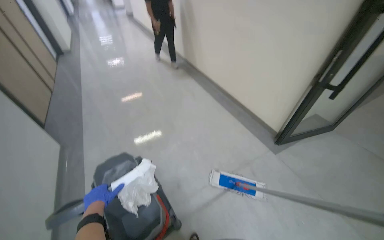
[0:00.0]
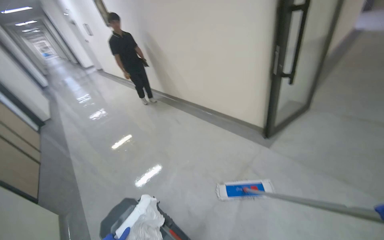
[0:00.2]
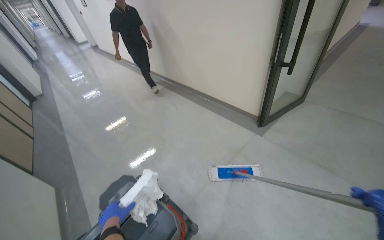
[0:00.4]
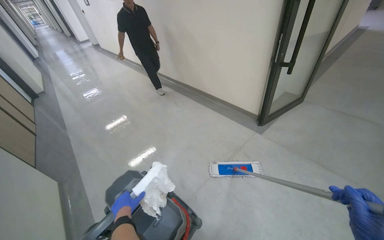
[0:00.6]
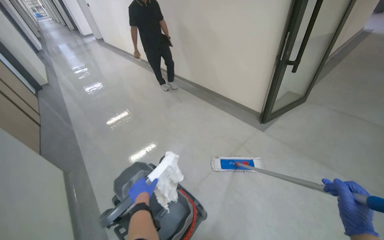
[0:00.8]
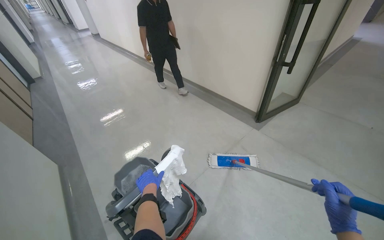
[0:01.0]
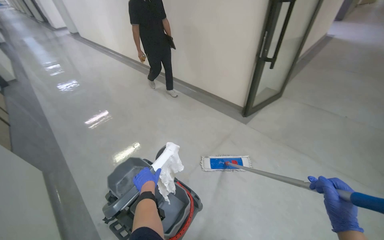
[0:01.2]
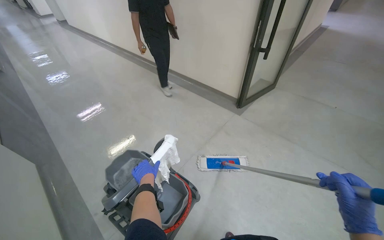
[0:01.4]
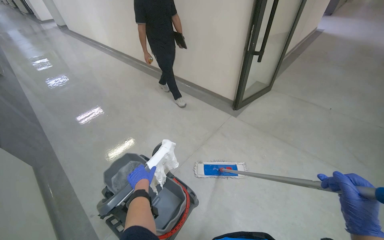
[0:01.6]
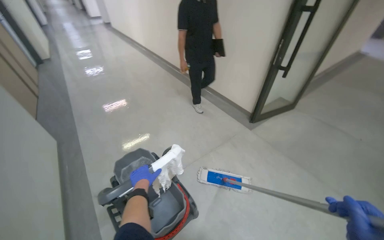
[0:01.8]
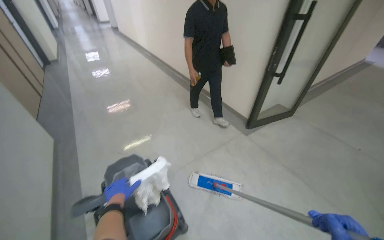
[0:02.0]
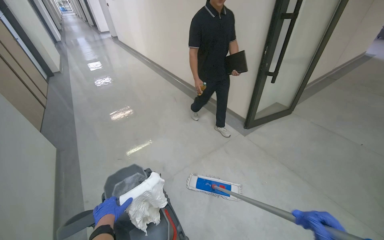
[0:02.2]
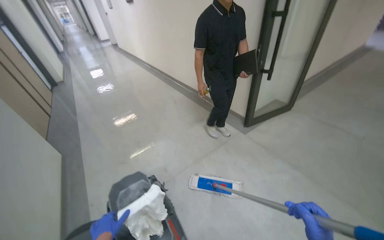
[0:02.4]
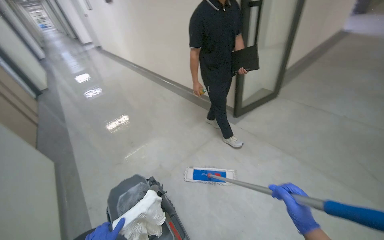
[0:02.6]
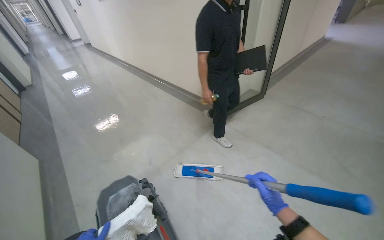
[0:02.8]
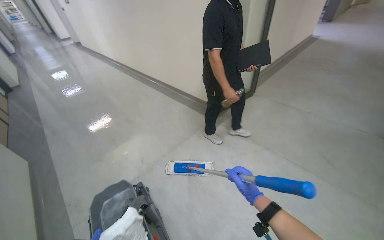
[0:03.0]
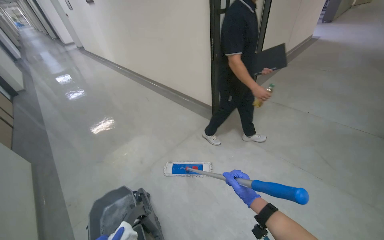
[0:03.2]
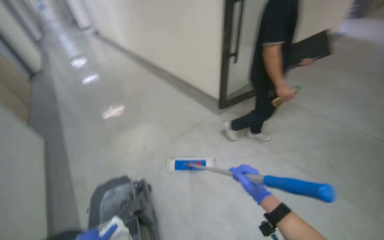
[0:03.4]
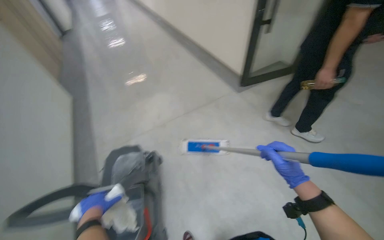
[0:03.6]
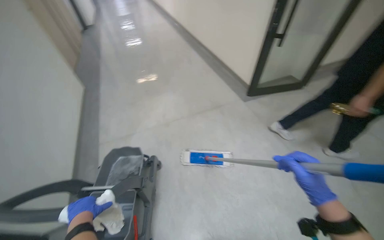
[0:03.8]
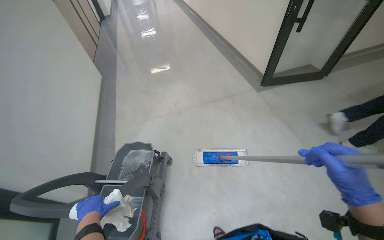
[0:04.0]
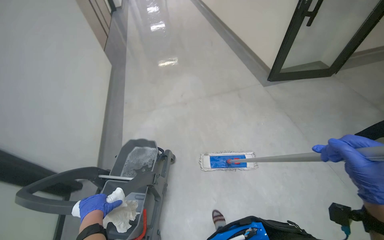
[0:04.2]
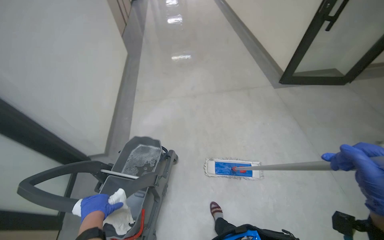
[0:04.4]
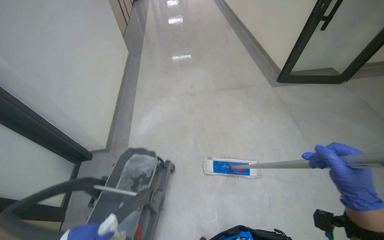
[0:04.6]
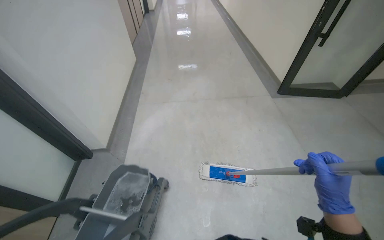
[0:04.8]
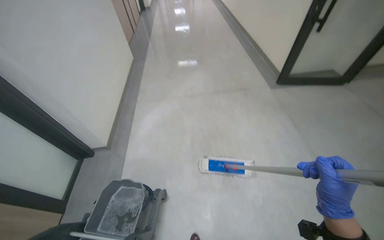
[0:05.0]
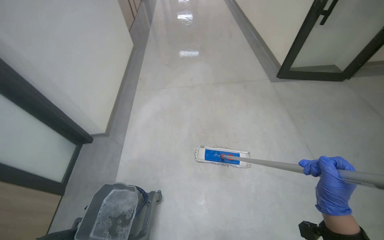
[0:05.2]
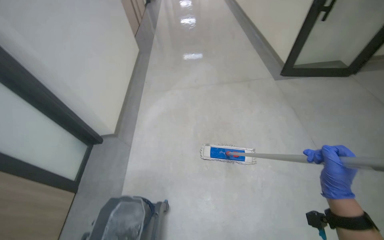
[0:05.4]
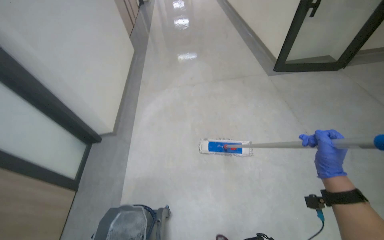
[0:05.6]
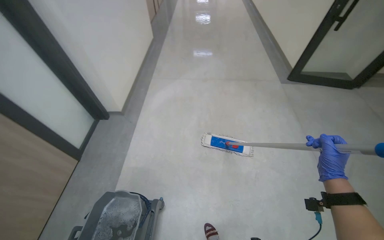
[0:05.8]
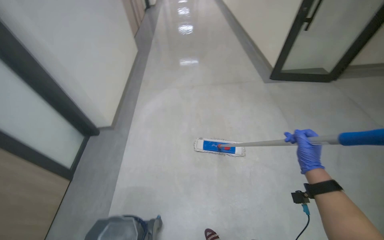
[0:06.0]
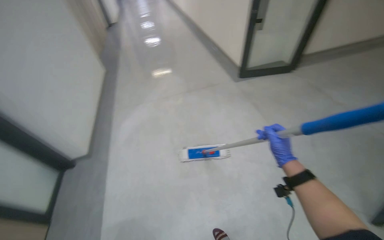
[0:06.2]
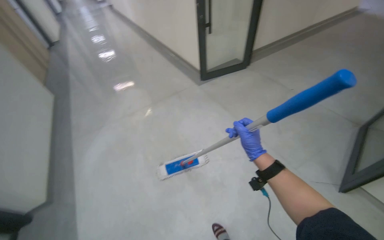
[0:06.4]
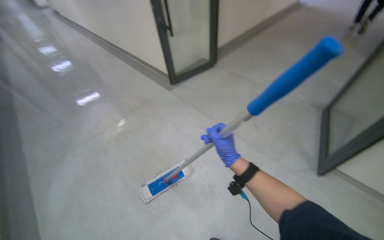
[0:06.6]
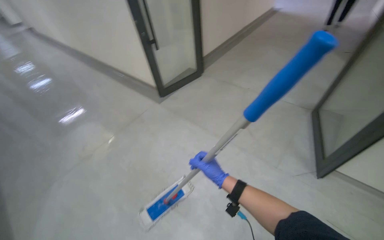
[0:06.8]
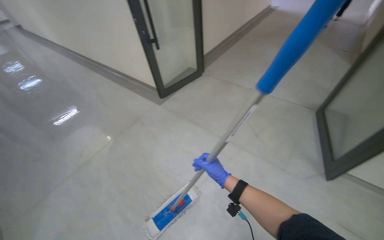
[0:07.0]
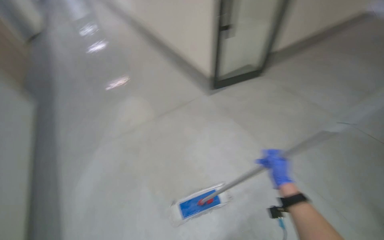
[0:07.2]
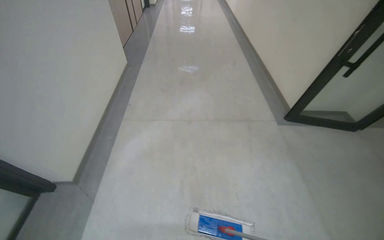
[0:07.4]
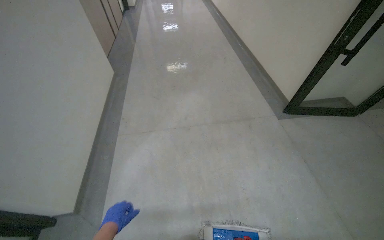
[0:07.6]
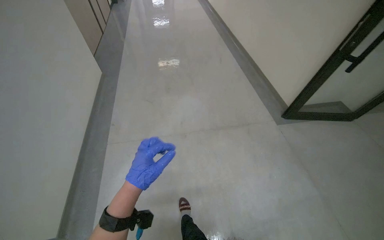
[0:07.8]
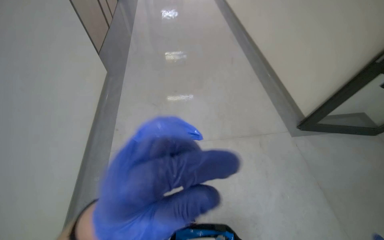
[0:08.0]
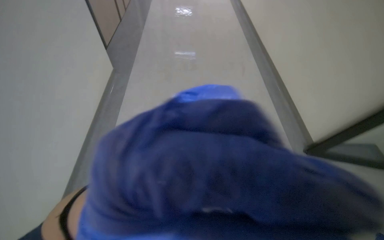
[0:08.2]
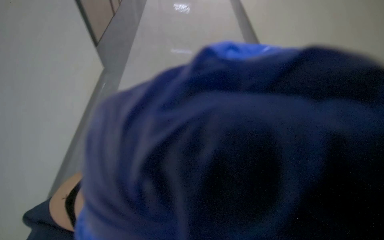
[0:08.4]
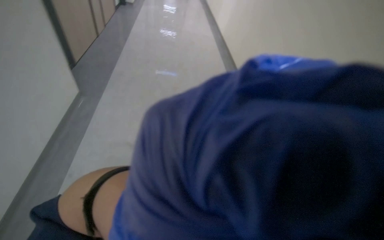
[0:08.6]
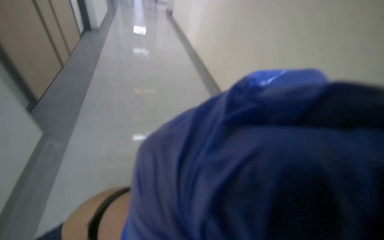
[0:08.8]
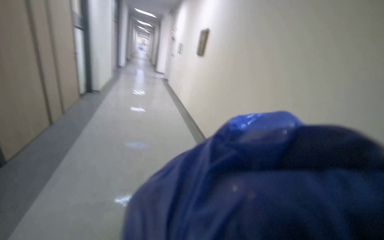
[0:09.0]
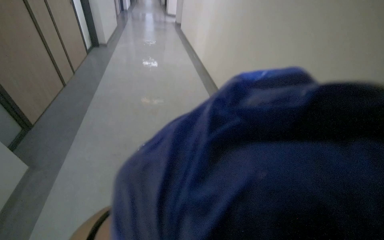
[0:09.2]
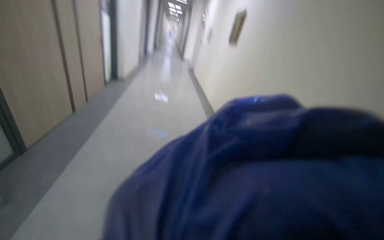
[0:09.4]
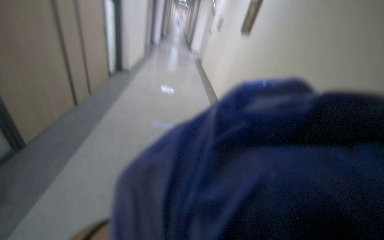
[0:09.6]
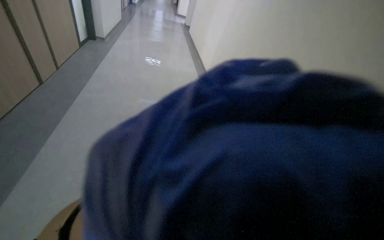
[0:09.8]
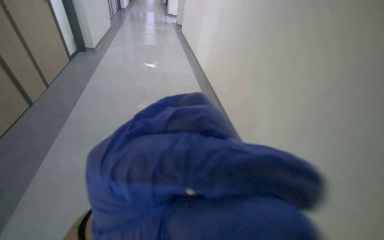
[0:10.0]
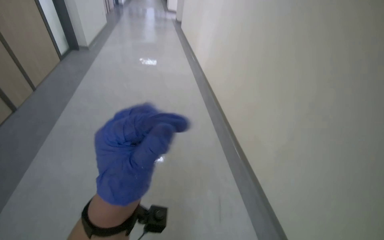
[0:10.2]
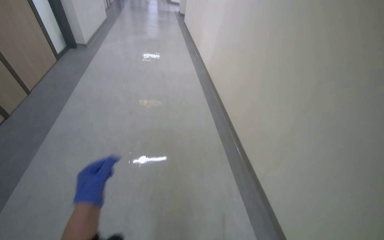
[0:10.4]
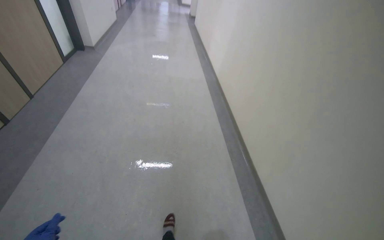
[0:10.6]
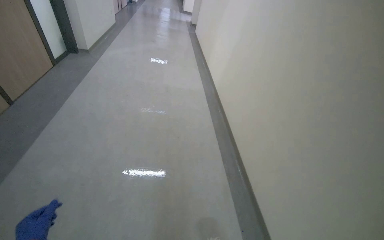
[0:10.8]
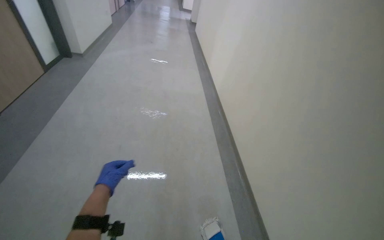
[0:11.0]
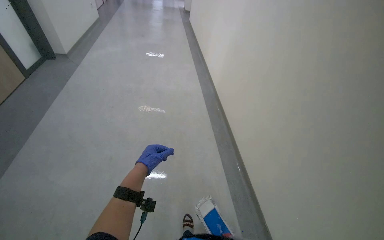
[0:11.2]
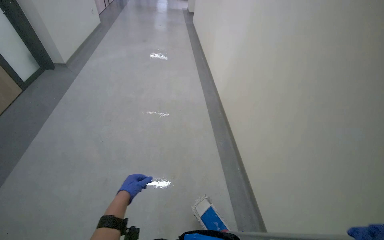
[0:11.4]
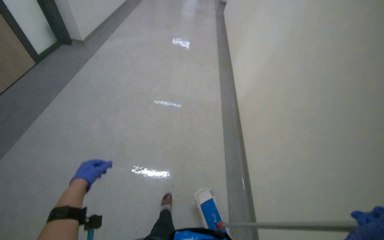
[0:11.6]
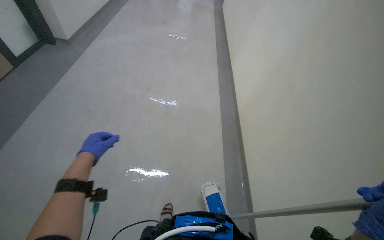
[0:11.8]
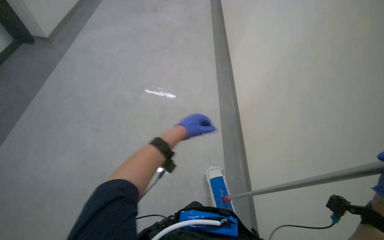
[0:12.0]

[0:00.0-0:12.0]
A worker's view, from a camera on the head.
Job: mopping floor.
The whole recording: Mopping the floor. The worker mops the floor using a flat mop and bucket.
0:00.0 to 0:01.6: The head rotates some 20 degrees to the right.
0:03.0 to 0:04.4: The head rotates approximately 25 degrees to the left.
0:06.0 to 0:07.6: The camera is carried roughly 50 cm.
0:10.4 to 0:12.0: The head travels approximately 1 m.

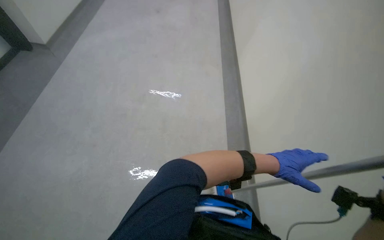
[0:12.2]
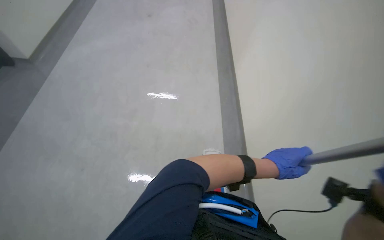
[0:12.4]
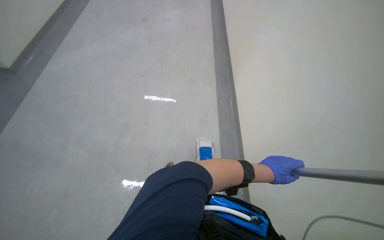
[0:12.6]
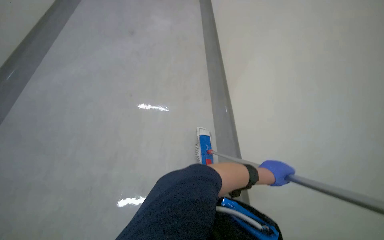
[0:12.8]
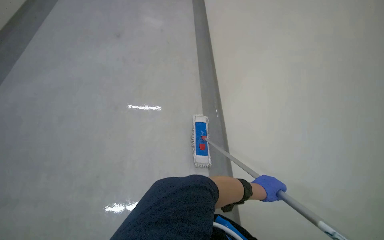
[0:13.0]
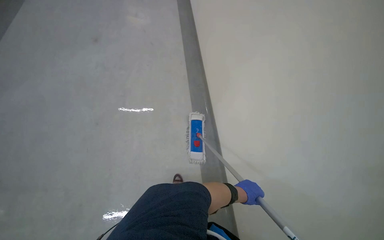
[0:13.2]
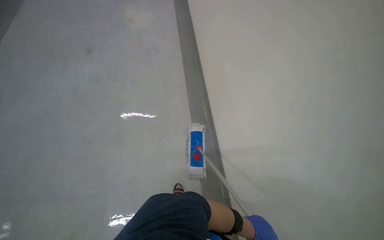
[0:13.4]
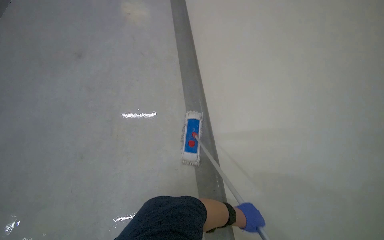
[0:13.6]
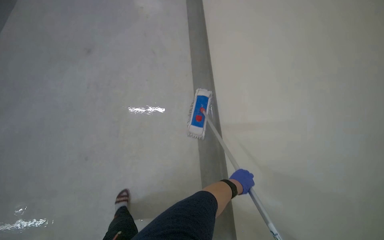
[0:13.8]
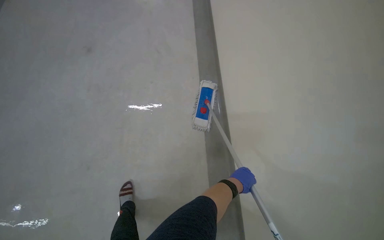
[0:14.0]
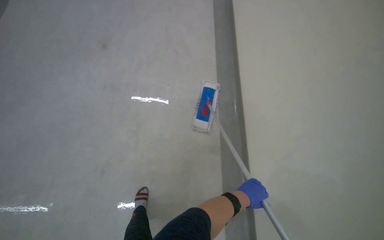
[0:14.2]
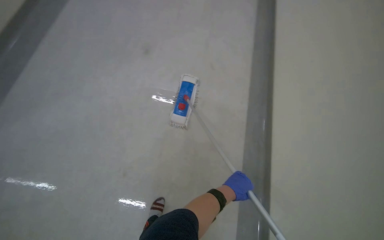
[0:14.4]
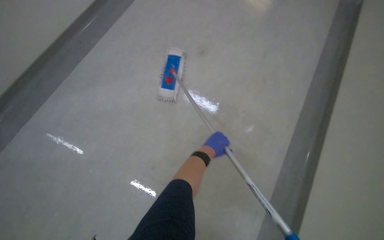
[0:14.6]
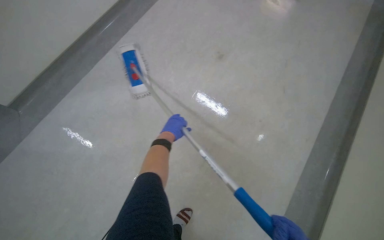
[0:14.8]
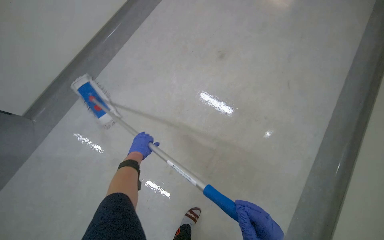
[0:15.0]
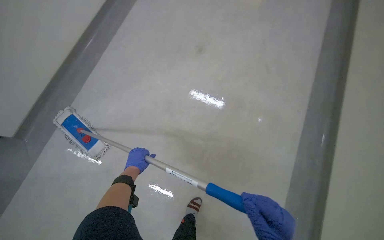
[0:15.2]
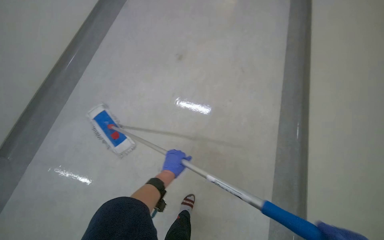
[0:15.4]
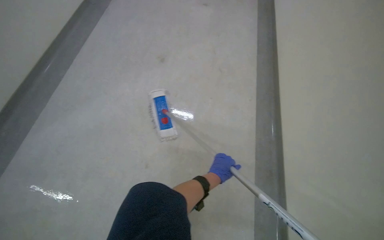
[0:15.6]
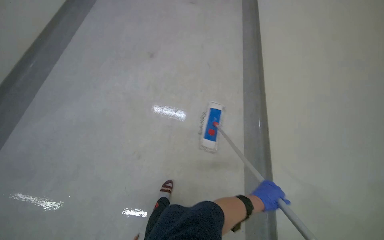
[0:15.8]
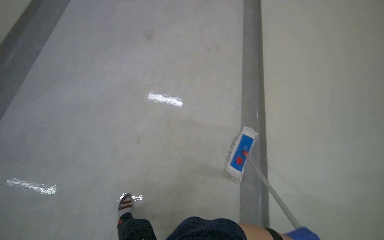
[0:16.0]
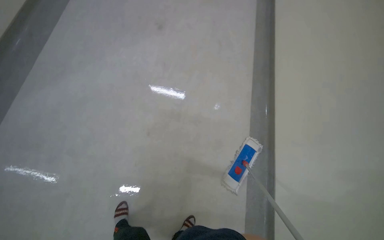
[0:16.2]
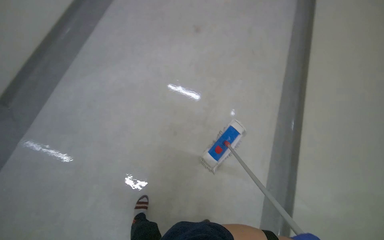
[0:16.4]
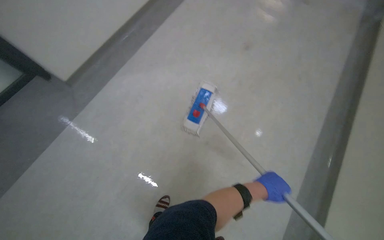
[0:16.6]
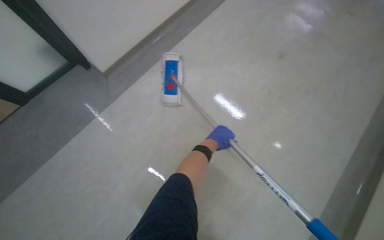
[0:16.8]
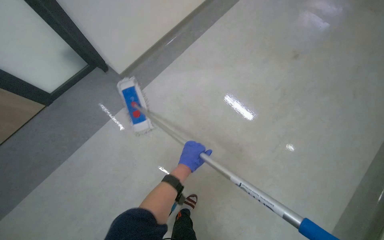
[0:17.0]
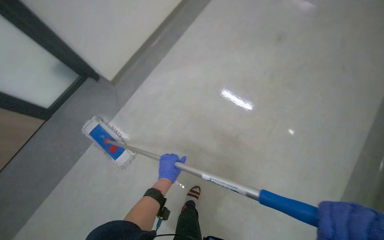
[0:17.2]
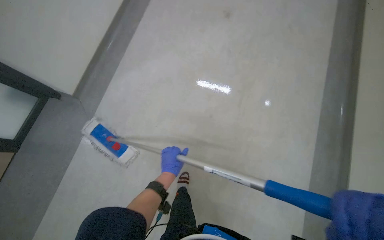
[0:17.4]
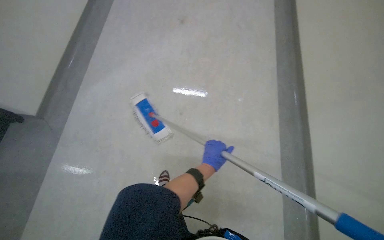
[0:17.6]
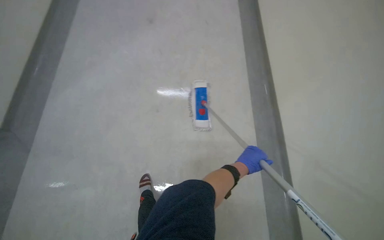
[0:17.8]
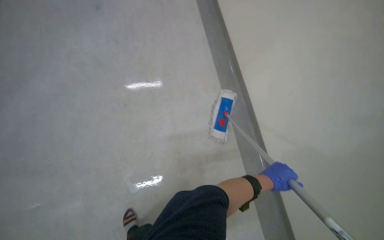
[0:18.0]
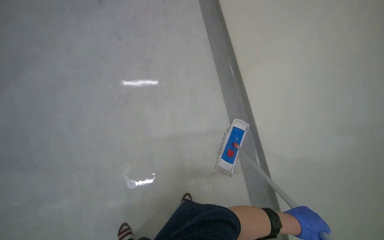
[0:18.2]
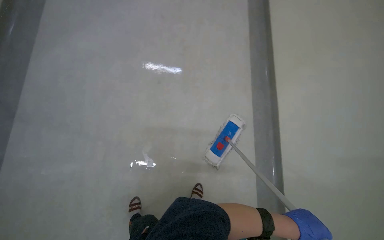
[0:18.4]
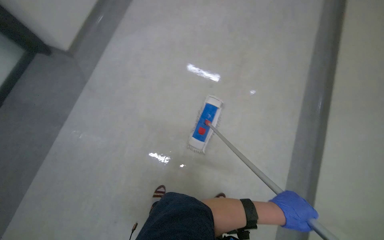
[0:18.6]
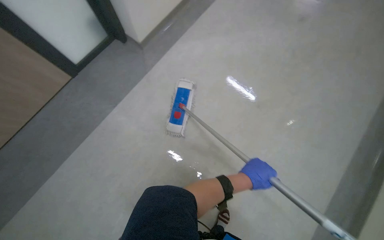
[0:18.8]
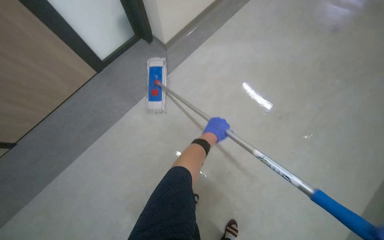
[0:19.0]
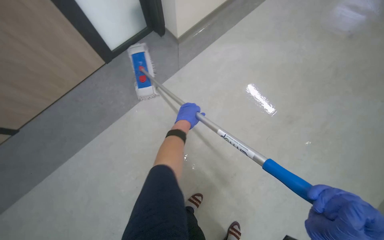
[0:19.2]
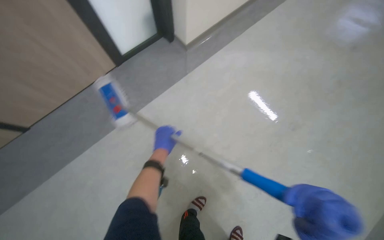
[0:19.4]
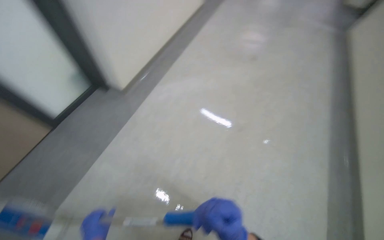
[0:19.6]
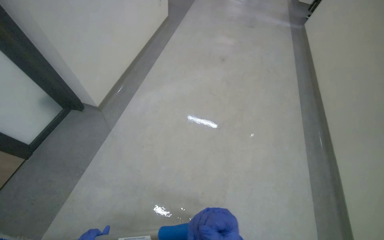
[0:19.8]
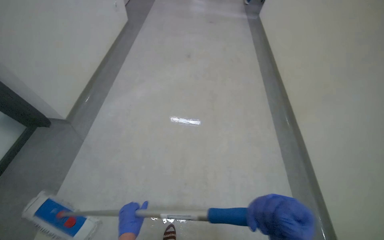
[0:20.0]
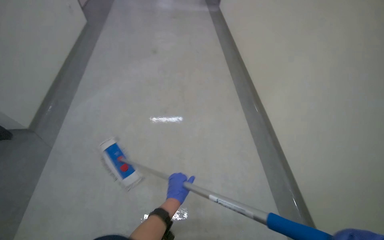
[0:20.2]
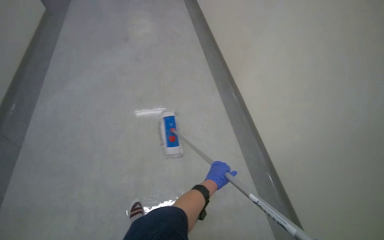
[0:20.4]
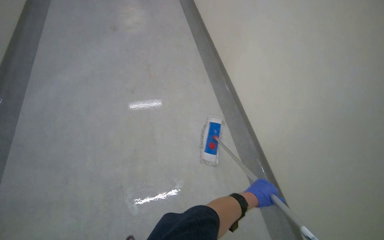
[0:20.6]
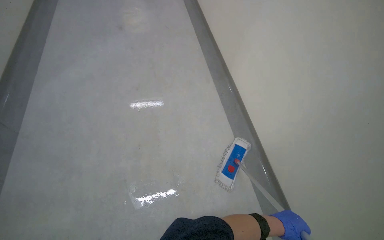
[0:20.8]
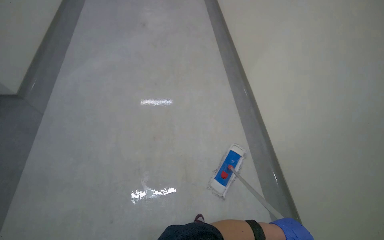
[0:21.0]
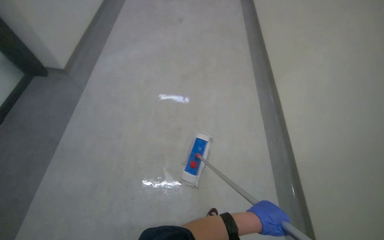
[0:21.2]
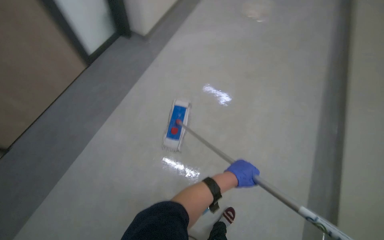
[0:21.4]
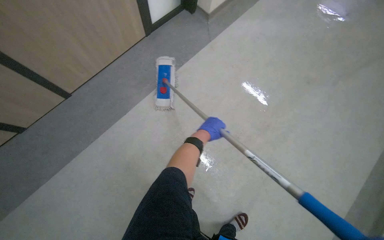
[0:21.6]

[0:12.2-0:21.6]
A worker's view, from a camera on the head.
Job: mopping floor.
The whole recording: Mopping the floor. The worker mops the floor using a flat mop and bucket.
0:17.0 to 0:18.4: The wearer looks some 45 degrees further to the left.
0:18.4 to 0:20.0: The camera travels approximately 60 cm. The wearer looks approximately 65 degrees further to the right. The wearer looks about 15 degrees further downward.
0:20.0 to 0:21.6: The camera is carried some 60 cm. The wearer's head swings approximately 85 degrees to the left.
